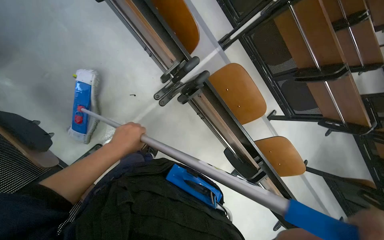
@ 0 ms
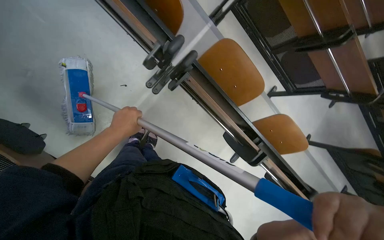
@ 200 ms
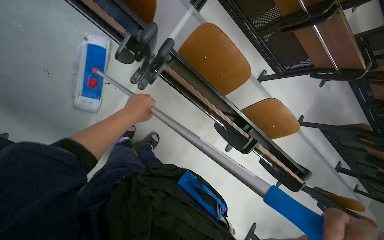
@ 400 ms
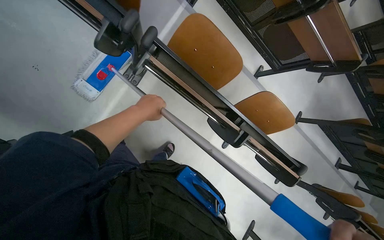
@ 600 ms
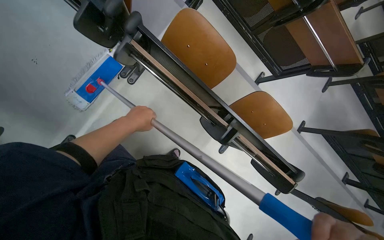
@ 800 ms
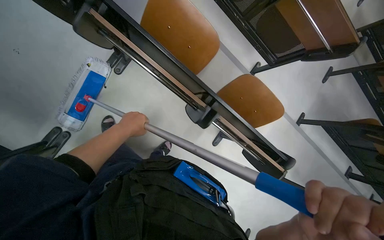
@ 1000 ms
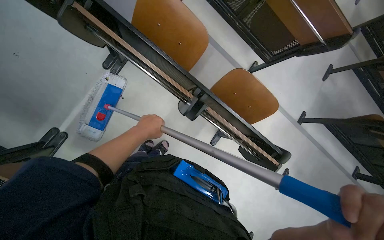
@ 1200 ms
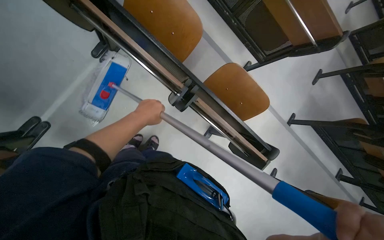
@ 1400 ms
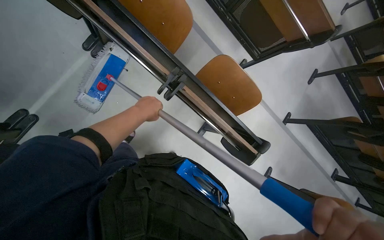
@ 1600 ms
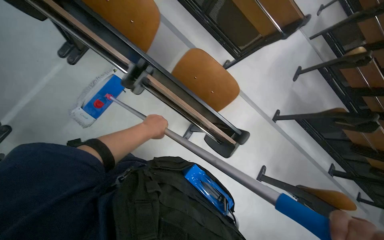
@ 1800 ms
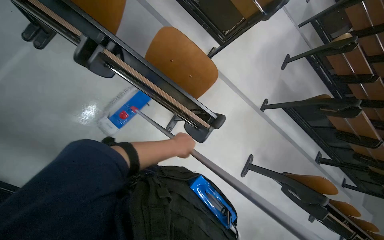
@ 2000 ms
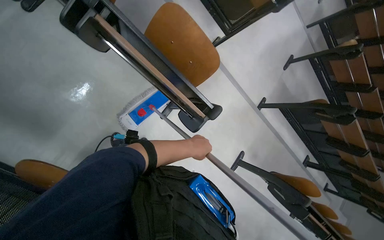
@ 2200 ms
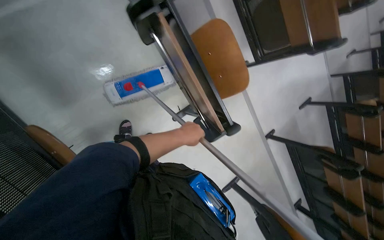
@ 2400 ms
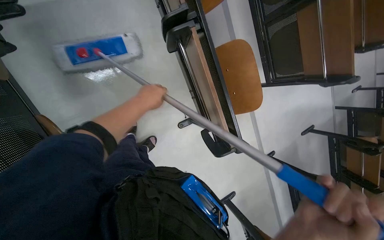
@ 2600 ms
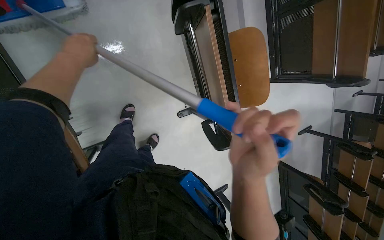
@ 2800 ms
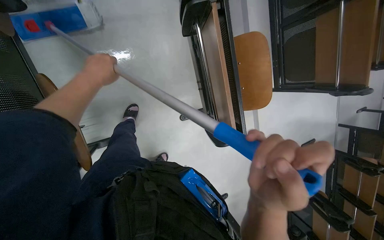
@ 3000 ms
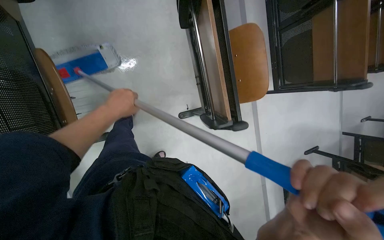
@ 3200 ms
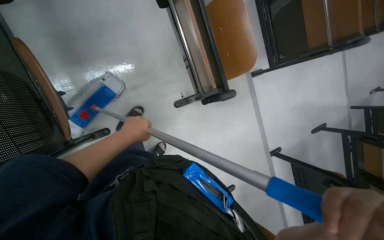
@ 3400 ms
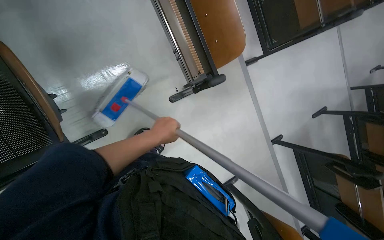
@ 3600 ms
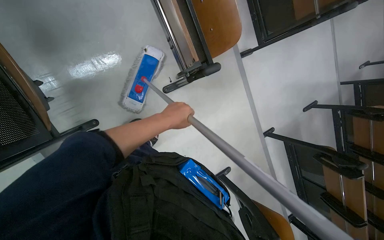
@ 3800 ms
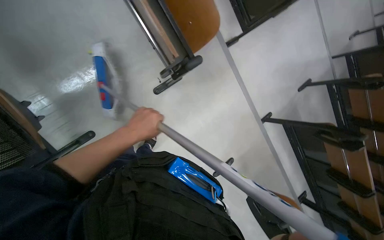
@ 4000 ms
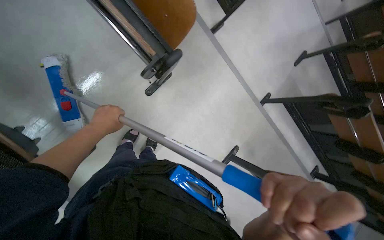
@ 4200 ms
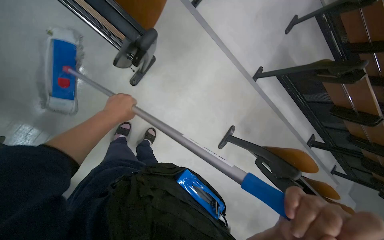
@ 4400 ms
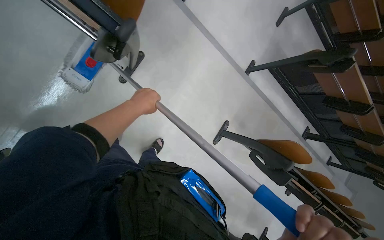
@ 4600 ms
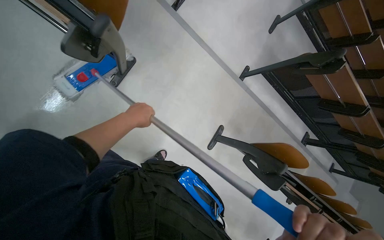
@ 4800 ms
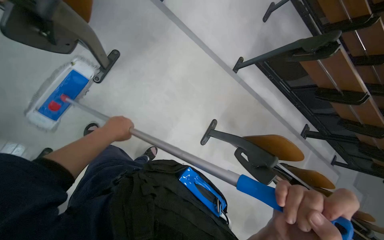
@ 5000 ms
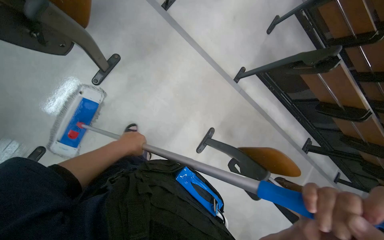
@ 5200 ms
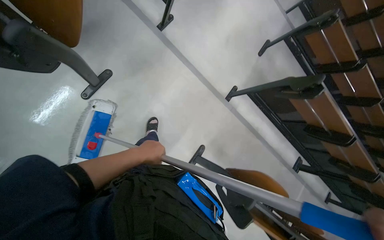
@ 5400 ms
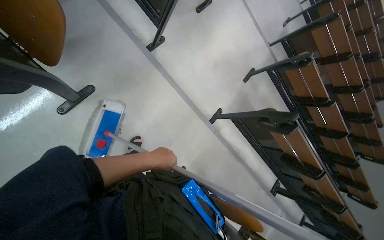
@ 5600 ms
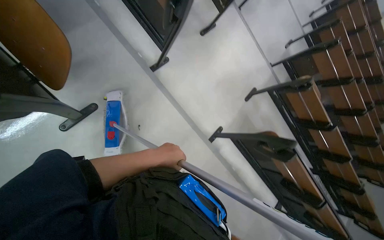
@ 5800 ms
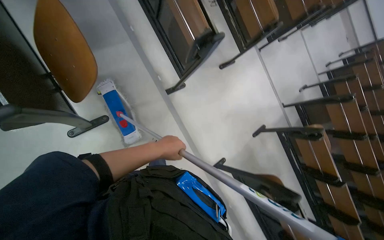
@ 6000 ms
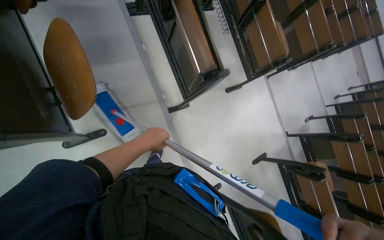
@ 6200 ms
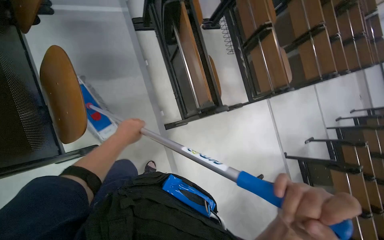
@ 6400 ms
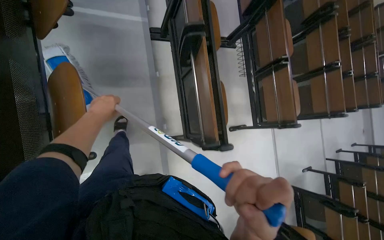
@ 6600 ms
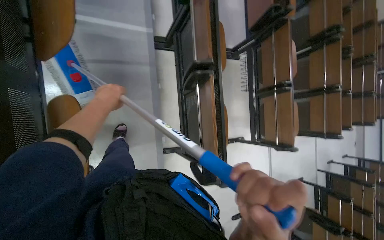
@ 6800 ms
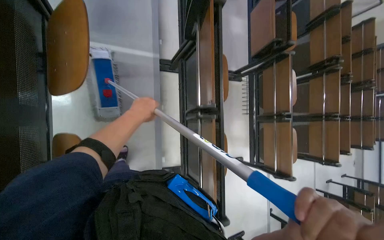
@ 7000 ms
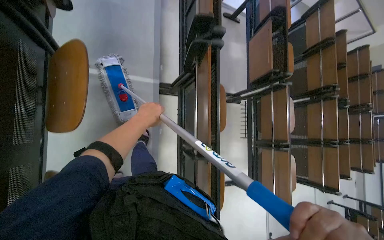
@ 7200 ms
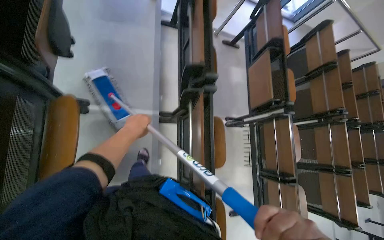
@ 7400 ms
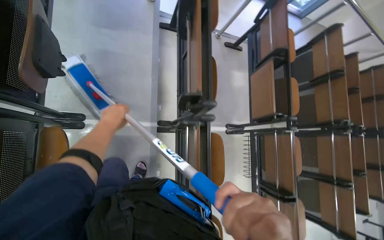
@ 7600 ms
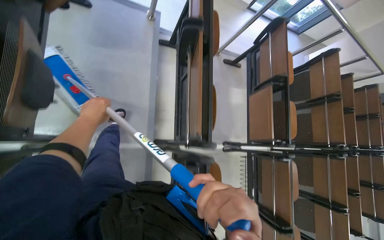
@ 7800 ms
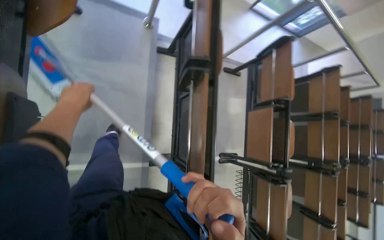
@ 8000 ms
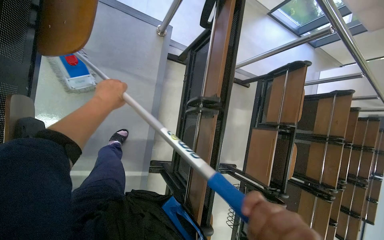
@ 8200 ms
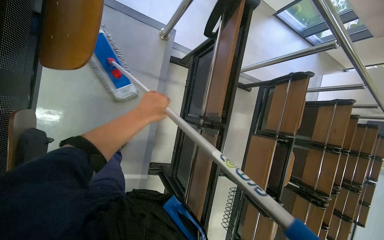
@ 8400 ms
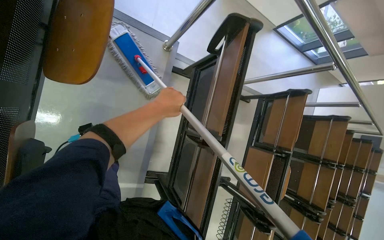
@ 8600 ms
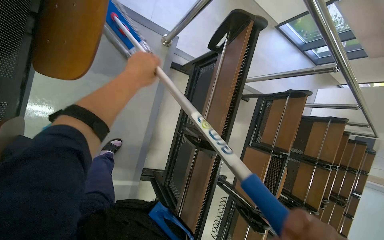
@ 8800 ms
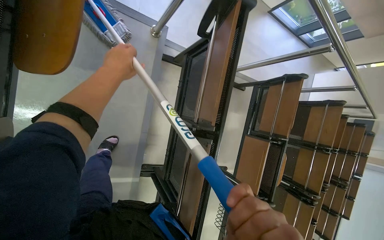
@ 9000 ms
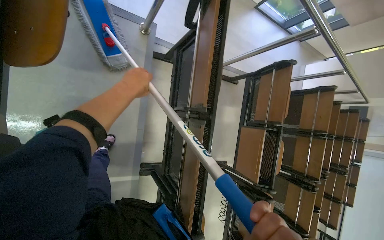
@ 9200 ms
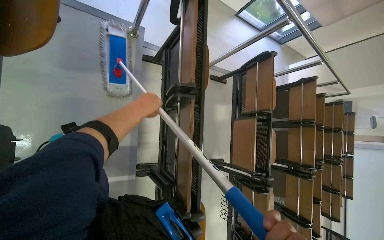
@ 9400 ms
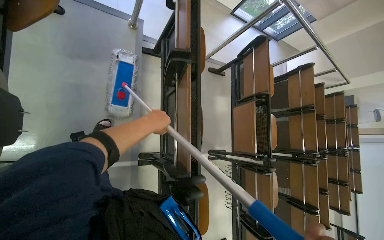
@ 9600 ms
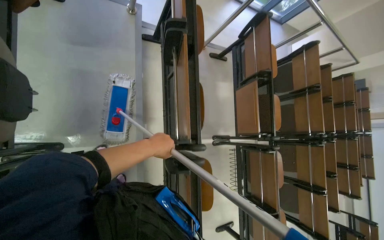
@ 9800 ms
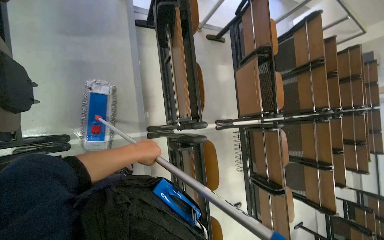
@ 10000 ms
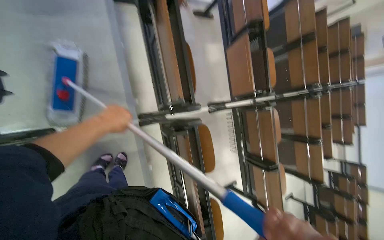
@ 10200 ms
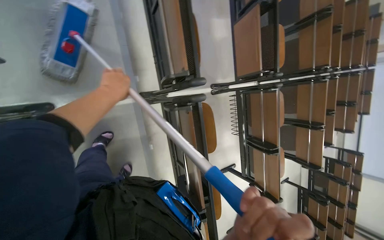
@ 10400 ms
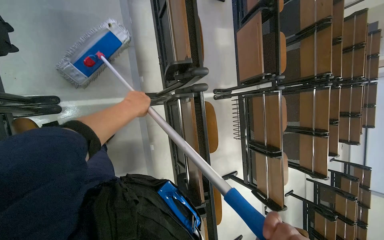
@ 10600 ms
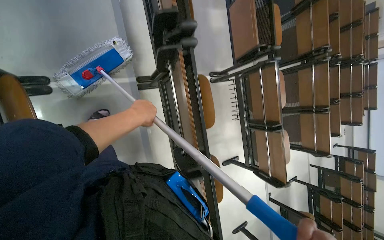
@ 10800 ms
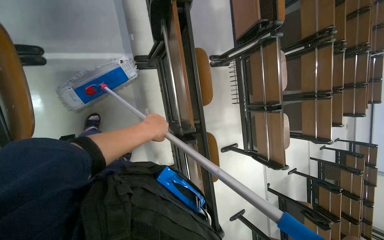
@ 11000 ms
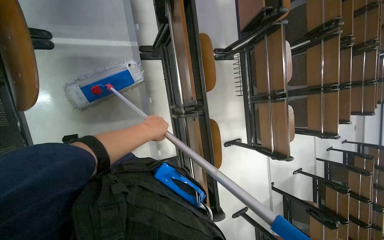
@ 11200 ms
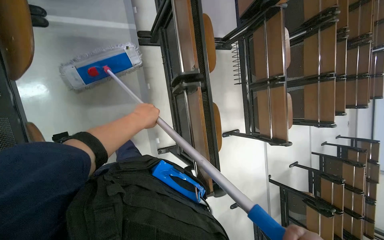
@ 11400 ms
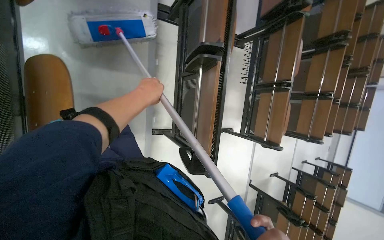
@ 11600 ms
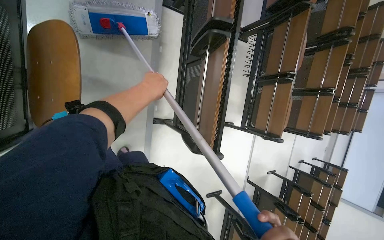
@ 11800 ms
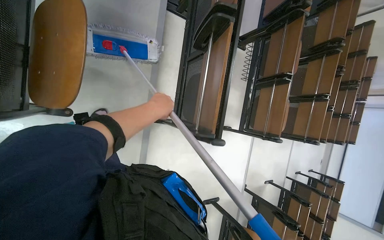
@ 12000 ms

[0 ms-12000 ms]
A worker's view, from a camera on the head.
Job: mopping floor.
The whole recording: Mopping lecture hall floor. The worker dips the mop into the bucket and mops the floor of the lecture hall.
0 ms to 1600 ms: The wearer moves some 60 cm.
1600 ms to 3000 ms: The scene turns some 35 degrees clockwise in the picture.
3000 ms to 4400 ms: The scene turns about 40 degrees counterclockwise in the picture.
4400 ms to 6000 ms: The wearer moves roughly 50 cm. The camera pitches upward, by approximately 25 degrees.
6000 ms to 7600 ms: The wearer moves approximately 1 m. The view tips upward by some 15 degrees. Everything in view rotates about 30 degrees clockwise.
7600 ms to 9000 ms: The head travels some 80 cm.
9000 ms to 10400 ms: The camera travels approximately 70 cm.
10400 ms to 12000 ms: The wearer moves approximately 1 m.

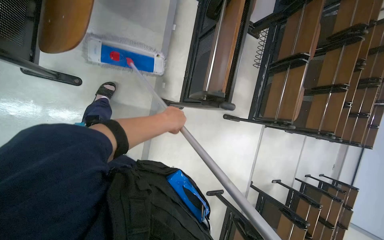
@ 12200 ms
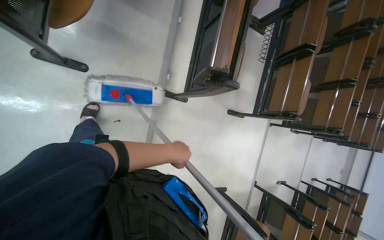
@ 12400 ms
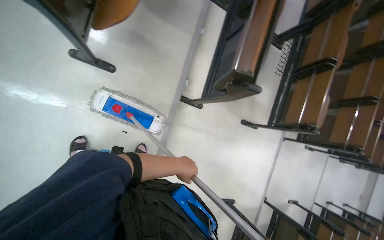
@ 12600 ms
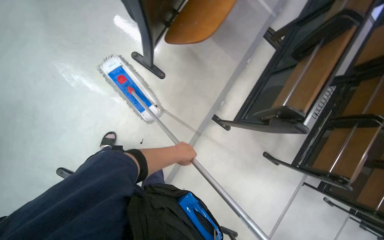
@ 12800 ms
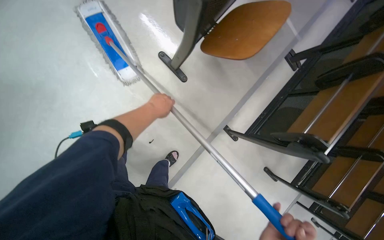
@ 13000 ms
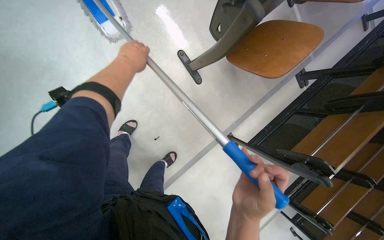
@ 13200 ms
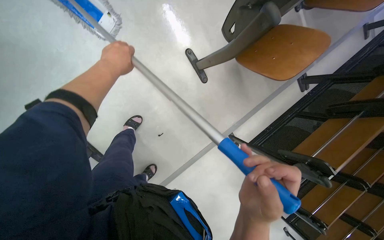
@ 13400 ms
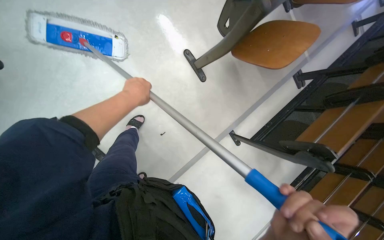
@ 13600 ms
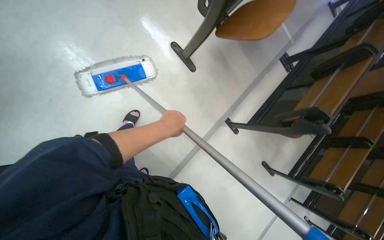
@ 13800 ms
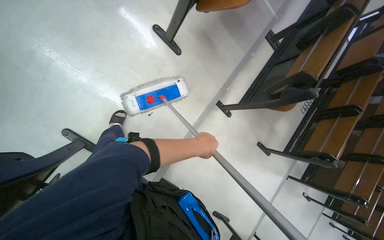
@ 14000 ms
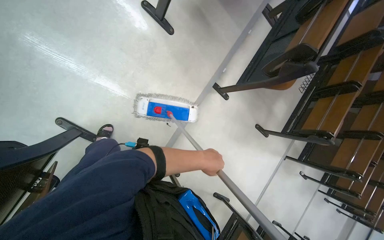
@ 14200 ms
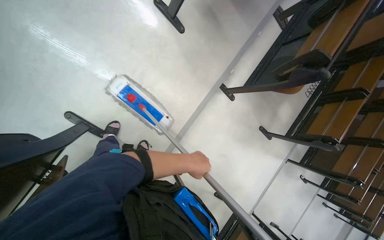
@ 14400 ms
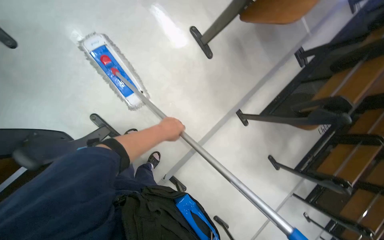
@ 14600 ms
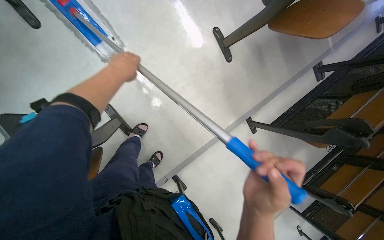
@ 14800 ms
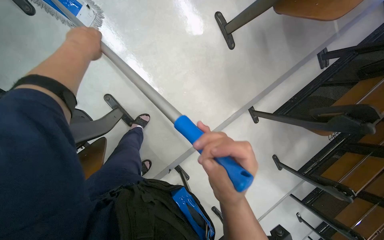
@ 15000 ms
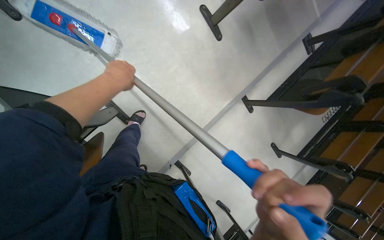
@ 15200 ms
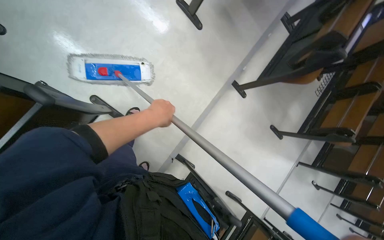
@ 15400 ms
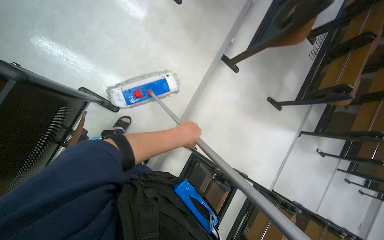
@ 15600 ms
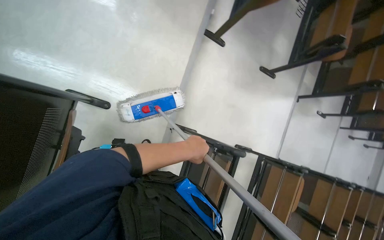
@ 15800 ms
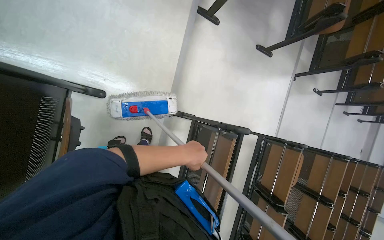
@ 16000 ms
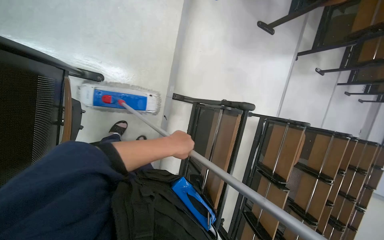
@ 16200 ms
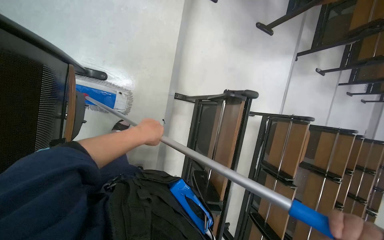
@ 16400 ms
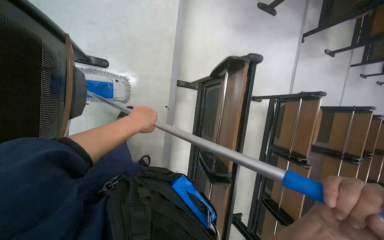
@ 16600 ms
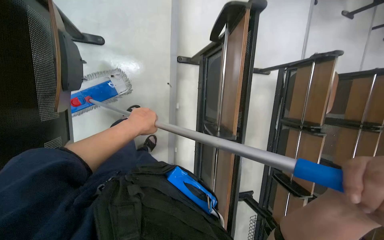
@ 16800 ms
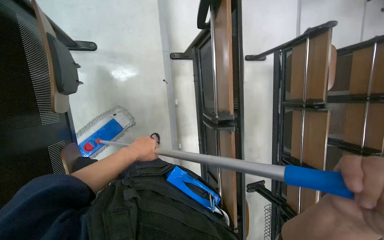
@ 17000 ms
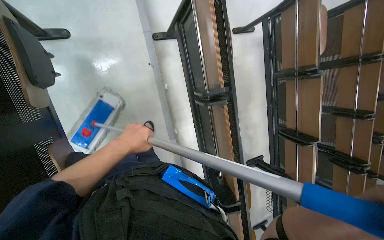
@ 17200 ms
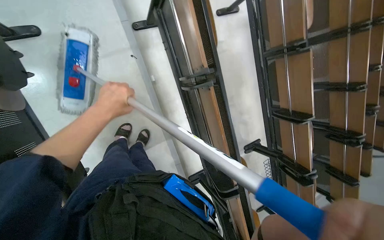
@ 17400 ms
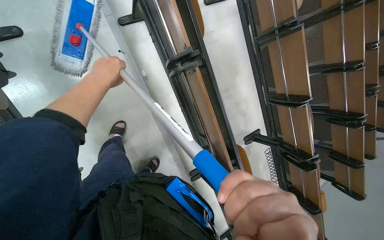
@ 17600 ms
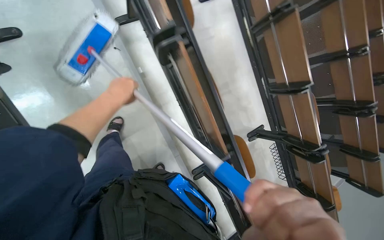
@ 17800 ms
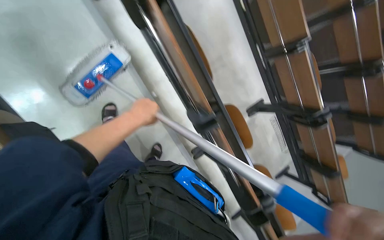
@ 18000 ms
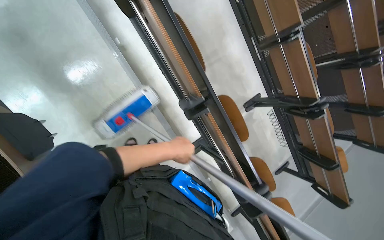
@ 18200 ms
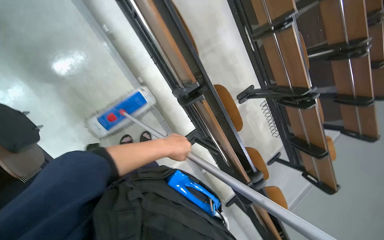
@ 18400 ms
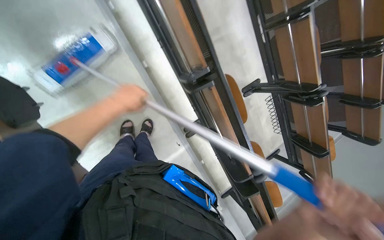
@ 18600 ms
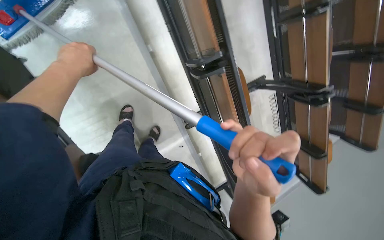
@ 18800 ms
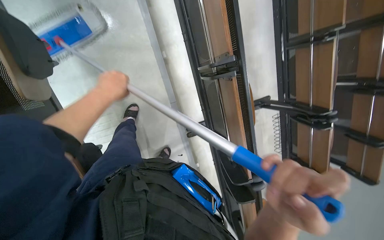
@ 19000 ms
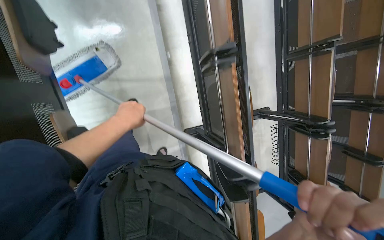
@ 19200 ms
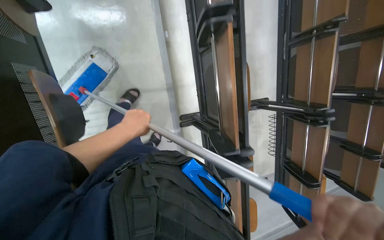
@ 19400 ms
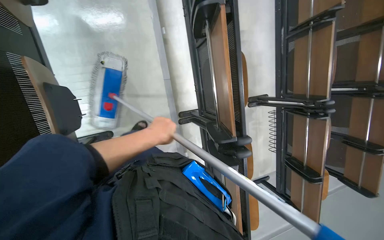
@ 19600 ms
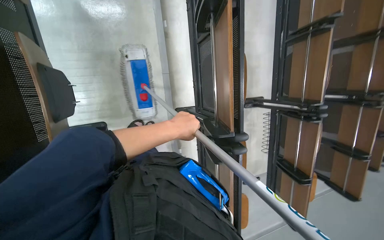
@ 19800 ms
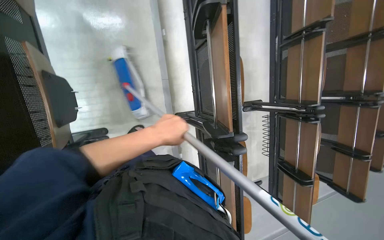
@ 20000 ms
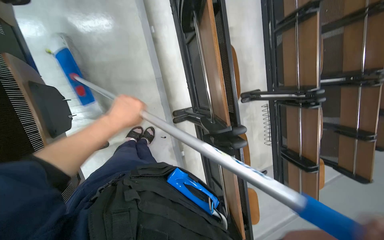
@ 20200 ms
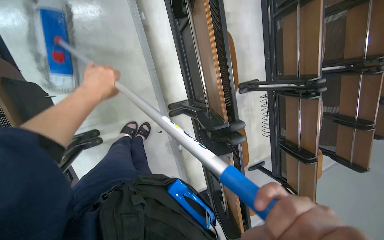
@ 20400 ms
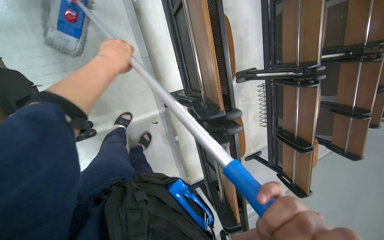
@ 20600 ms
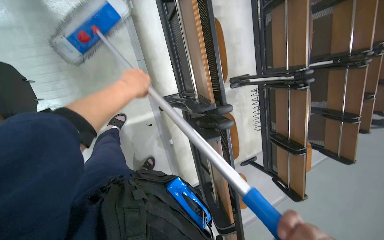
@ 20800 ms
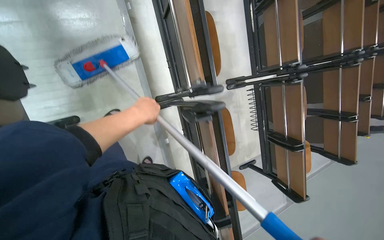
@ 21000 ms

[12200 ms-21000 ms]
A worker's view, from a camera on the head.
Job: mopping floor.
The whole recording: Mopping lecture hall floor. The worker dips the mop into the bucket and mops the floor of the lecture hall.
12200 ms to 13600 ms: The camera is carried roughly 60 cm. The view tilts about 10 degrees upward. Everything in view rotates about 40 degrees clockwise.
13600 ms to 15200 ms: The left hand travels down the picture and back again, roughly 50 cm each way.
15200 ms to 16600 ms: The camera travels some 60 cm. Everything in view rotates about 40 degrees counterclockwise.
16600 ms to 18000 ms: The wearer moves some 60 cm. The view tilts about 15 degrees downward. Everything in view rotates approximately 35 degrees counterclockwise.
18000 ms to 19600 ms: The camera travels approximately 50 cm.
